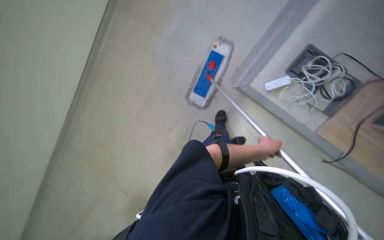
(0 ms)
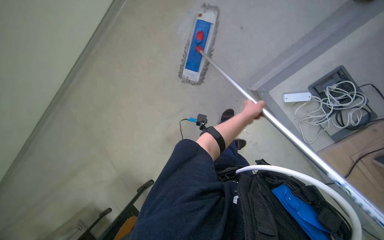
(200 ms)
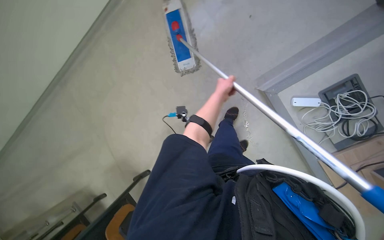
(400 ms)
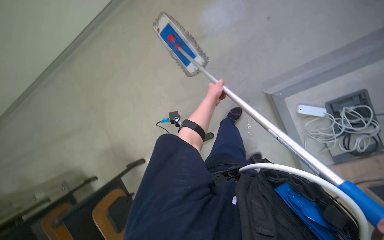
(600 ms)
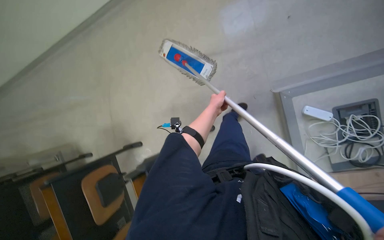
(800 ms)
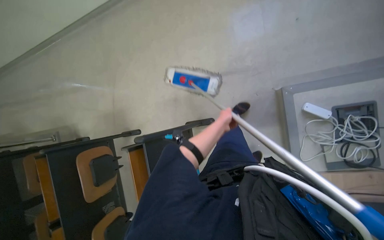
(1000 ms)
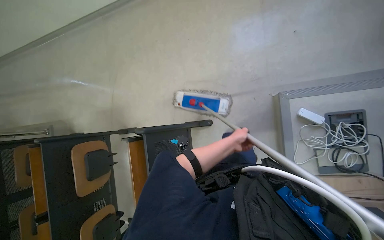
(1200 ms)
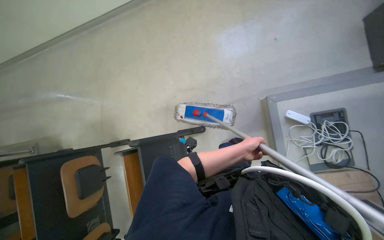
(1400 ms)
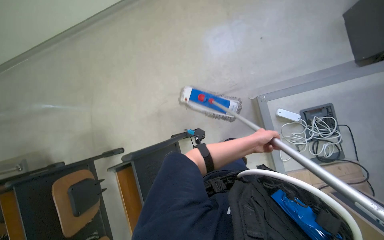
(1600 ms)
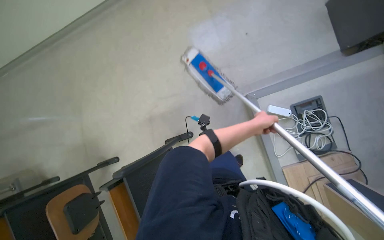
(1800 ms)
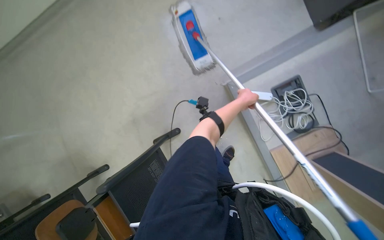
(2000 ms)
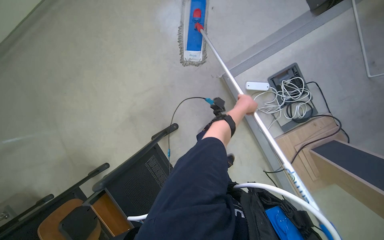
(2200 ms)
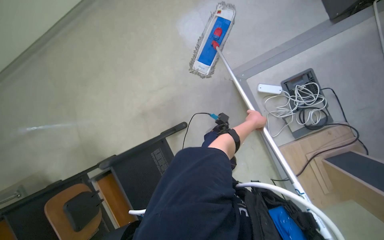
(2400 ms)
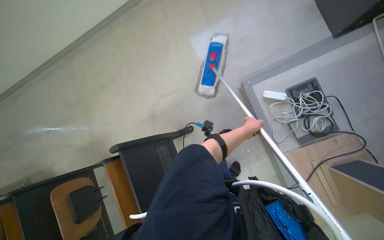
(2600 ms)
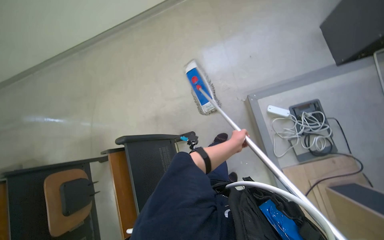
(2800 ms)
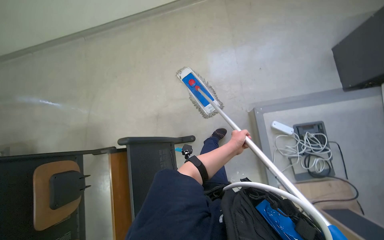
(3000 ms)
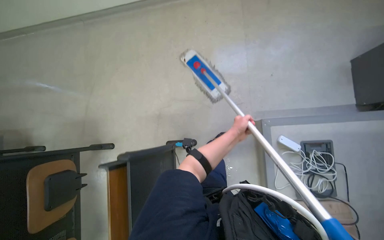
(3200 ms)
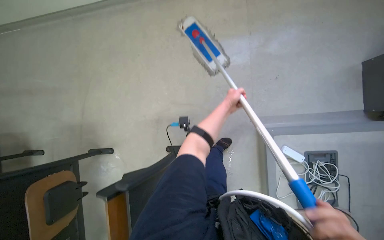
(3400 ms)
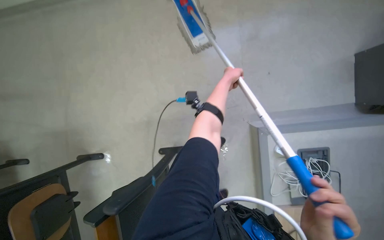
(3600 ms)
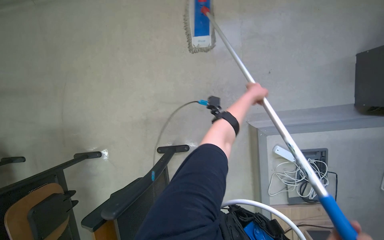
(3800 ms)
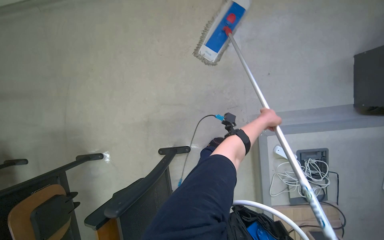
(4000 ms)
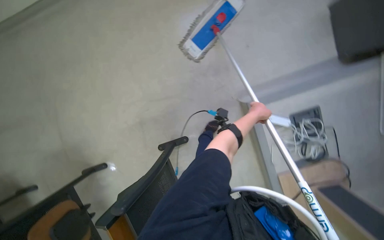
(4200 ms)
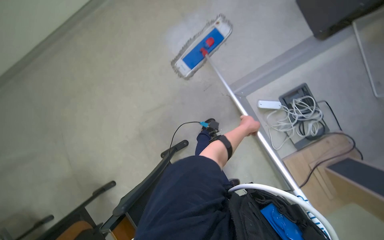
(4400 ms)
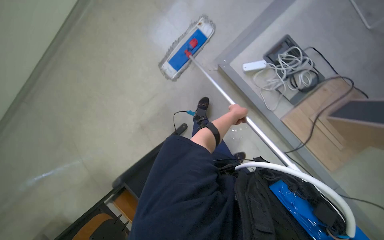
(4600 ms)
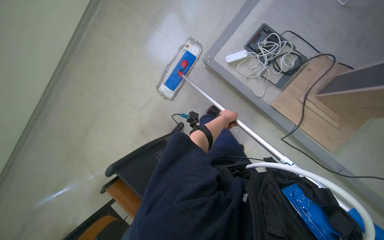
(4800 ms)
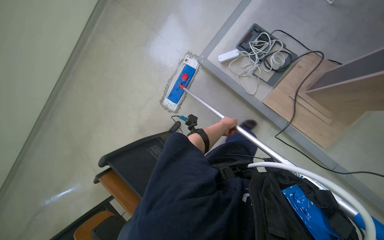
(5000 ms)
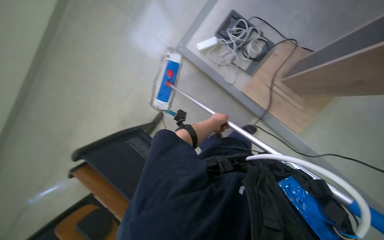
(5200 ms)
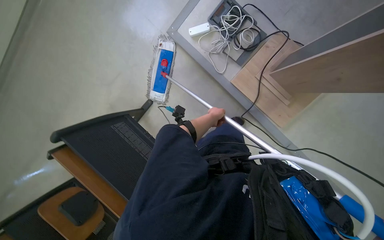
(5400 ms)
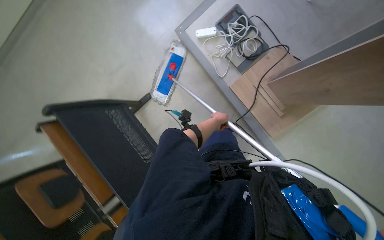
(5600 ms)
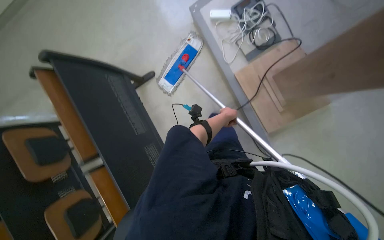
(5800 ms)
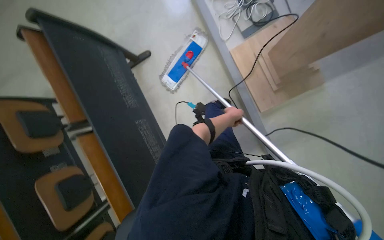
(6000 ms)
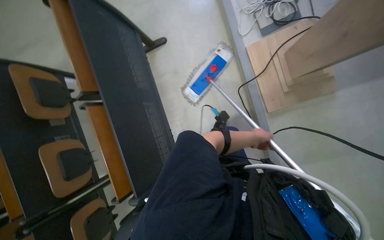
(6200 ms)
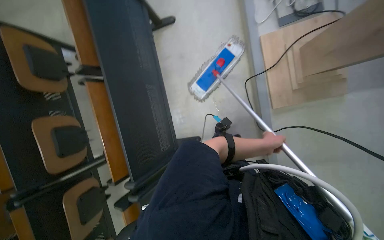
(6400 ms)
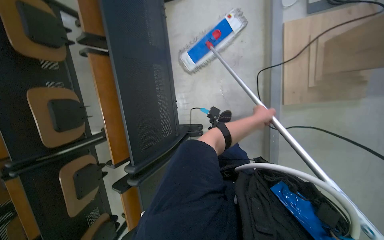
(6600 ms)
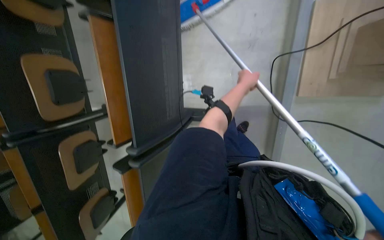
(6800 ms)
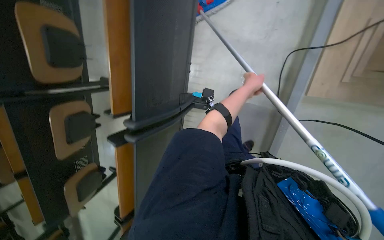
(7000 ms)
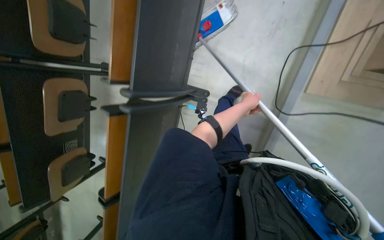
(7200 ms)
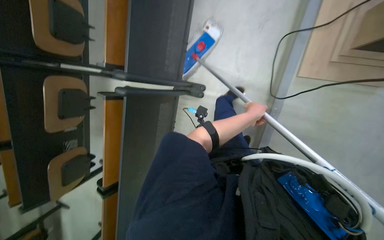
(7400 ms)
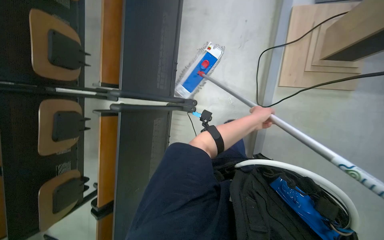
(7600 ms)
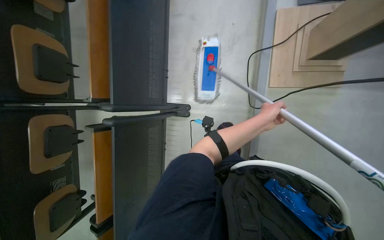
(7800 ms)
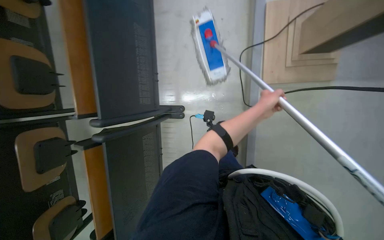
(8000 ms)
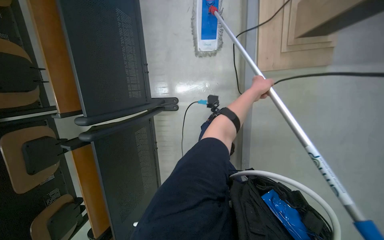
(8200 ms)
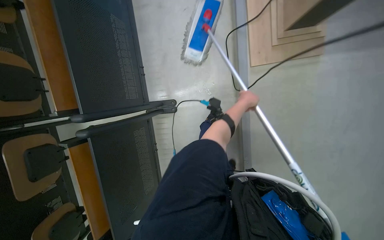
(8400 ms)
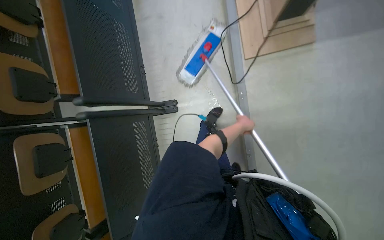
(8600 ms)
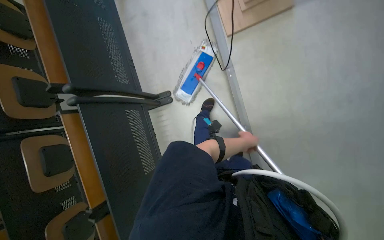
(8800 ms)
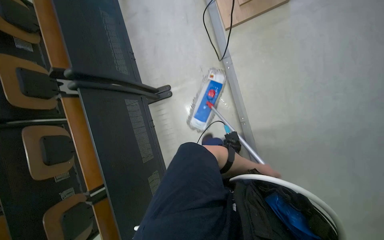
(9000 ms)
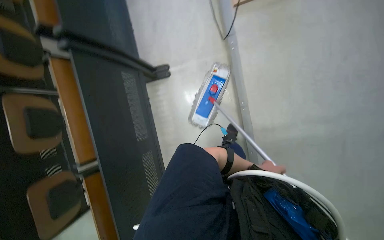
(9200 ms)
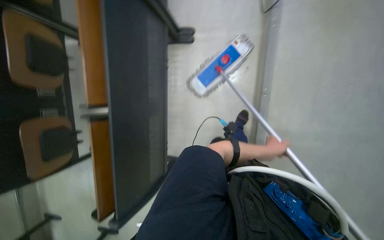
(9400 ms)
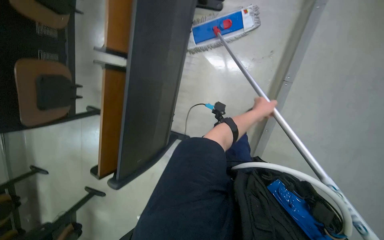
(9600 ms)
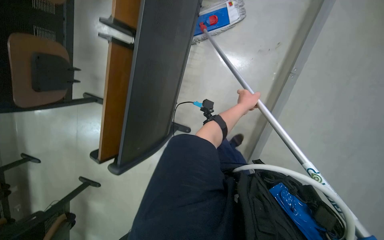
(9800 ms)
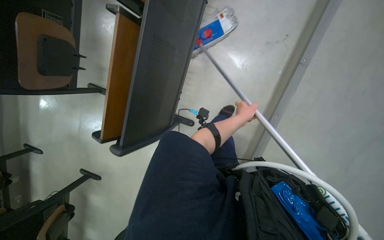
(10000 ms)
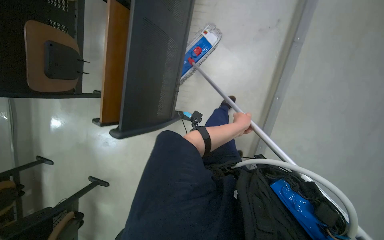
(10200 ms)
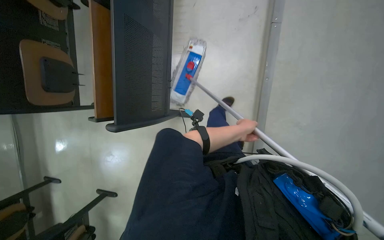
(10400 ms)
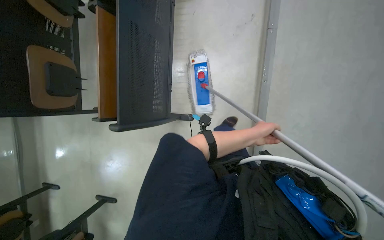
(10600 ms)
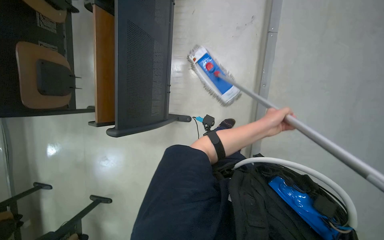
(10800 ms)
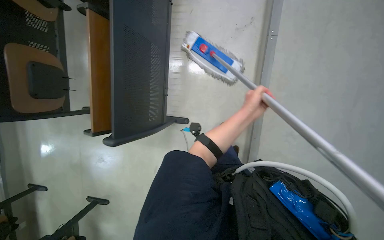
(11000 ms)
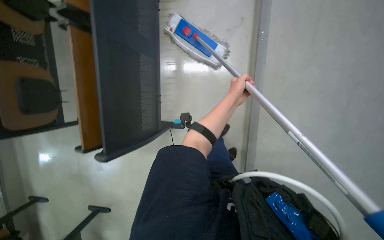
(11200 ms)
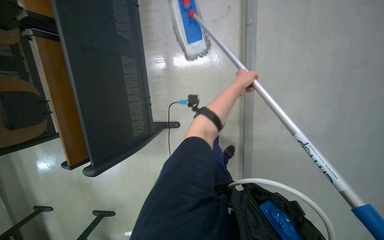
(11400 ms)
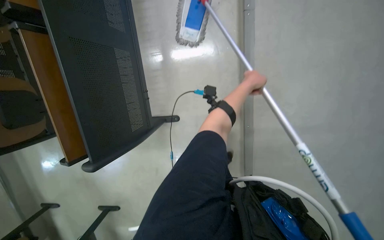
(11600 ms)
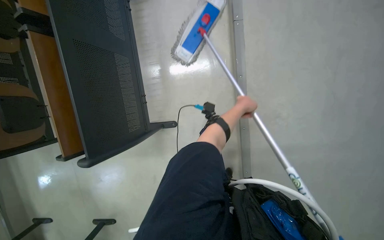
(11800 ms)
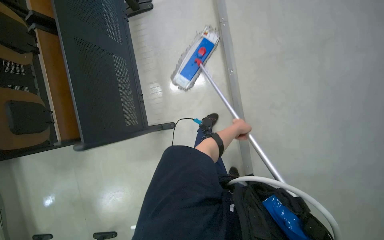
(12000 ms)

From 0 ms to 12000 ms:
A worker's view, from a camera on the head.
Job: wiping surfaces.
The whole recording: Mopping wall. The worker mops the wall with a long-handled mop.
From 0 ms to 1600 ms: Everything in view rotates some 35 degrees clockwise.
From 3000 ms to 4400 ms: The left hand shifts roughly 15 cm to the right, and travels up the picture and back again, about 50 cm each way.
From 4400 ms to 6000 ms: The wearer moves approximately 1 m. The wearer's head swings about 15 degrees to the left.
From 6000 ms to 7600 ms: The scene rotates clockwise by about 35 degrees.
From 7600 ms to 9000 ms: The left hand goes about 50 cm down the picture, farther from the camera and to the right.
From 10400 ms to 12000 ms: The left hand moves farther from the camera, about 10 cm, and travels up the picture and back again, approximately 25 cm each way.

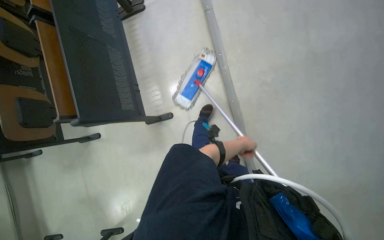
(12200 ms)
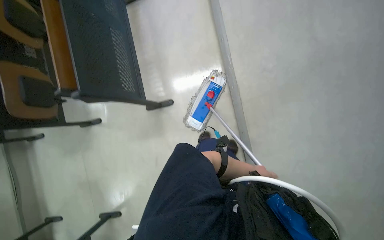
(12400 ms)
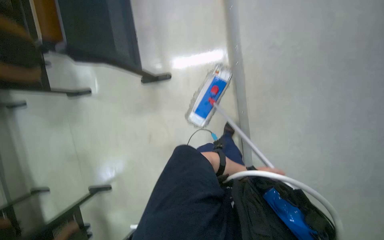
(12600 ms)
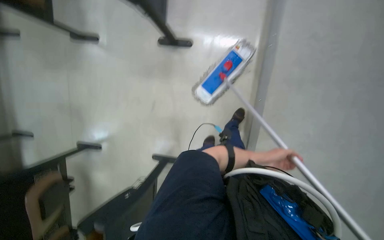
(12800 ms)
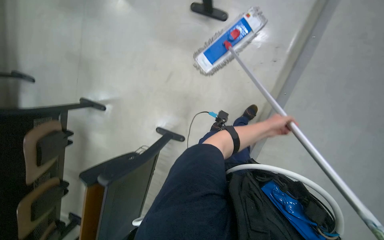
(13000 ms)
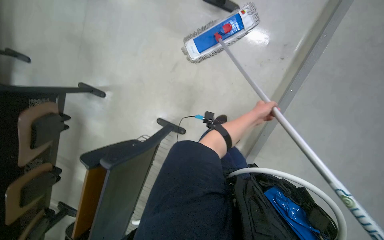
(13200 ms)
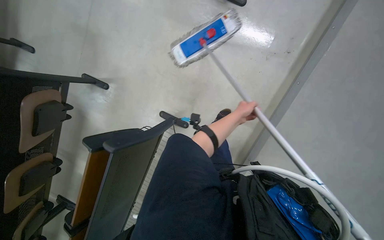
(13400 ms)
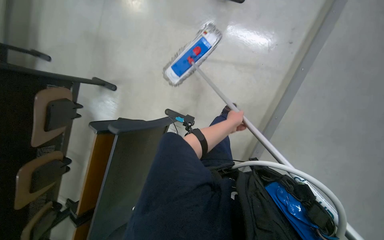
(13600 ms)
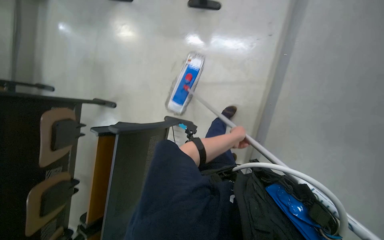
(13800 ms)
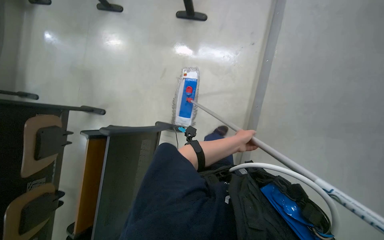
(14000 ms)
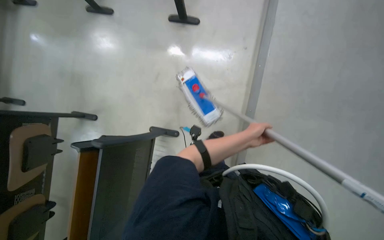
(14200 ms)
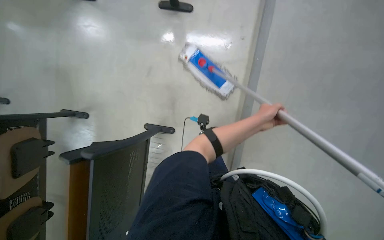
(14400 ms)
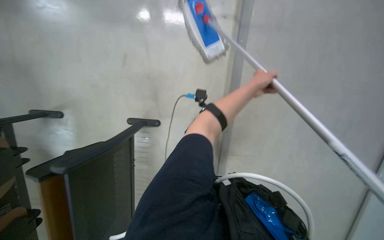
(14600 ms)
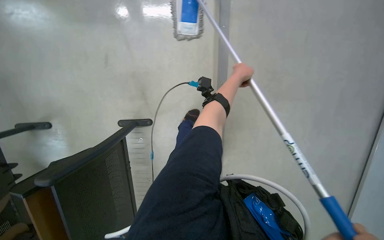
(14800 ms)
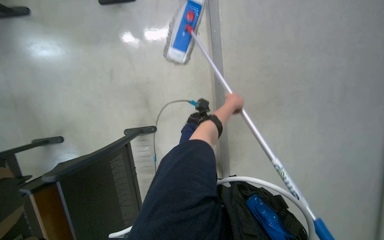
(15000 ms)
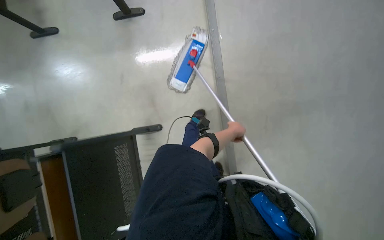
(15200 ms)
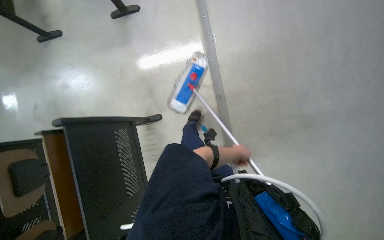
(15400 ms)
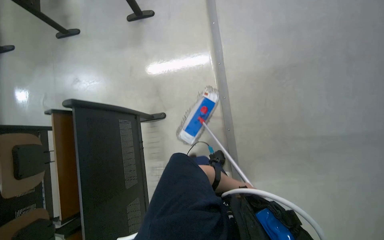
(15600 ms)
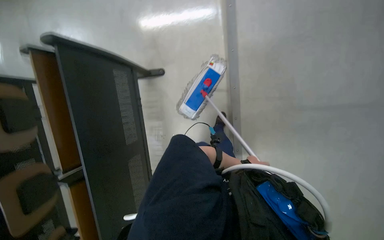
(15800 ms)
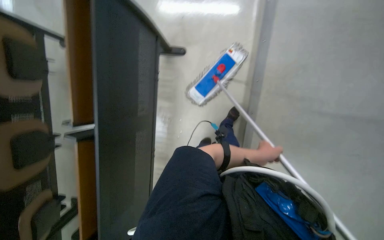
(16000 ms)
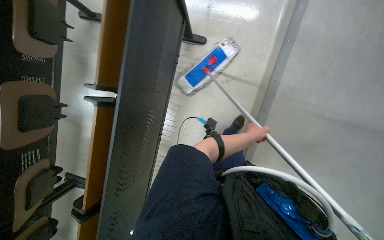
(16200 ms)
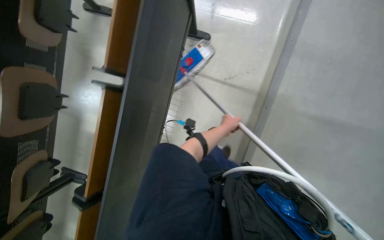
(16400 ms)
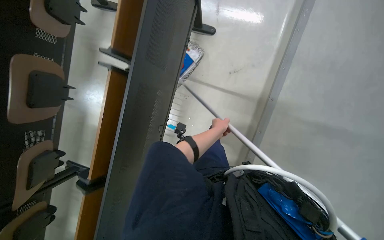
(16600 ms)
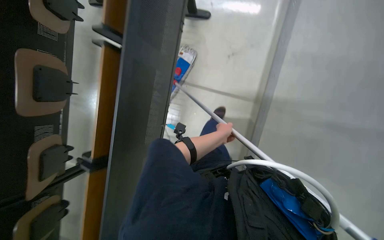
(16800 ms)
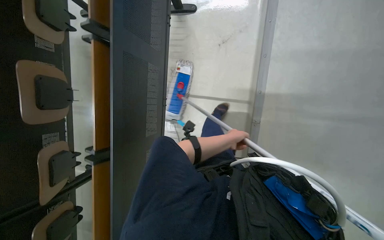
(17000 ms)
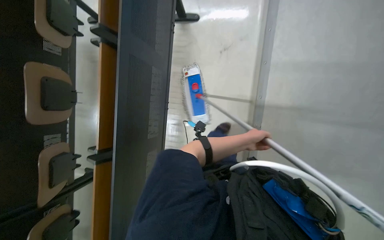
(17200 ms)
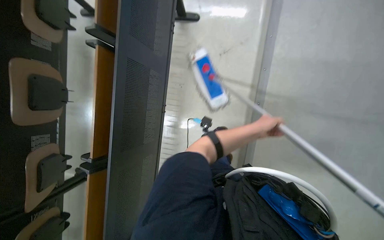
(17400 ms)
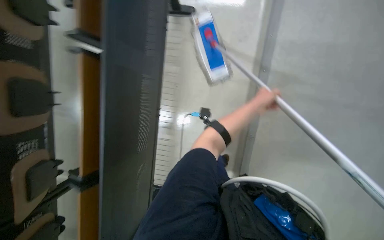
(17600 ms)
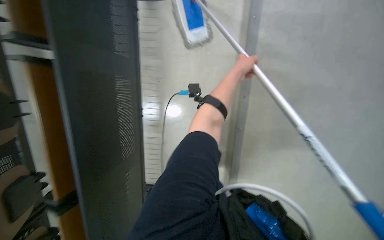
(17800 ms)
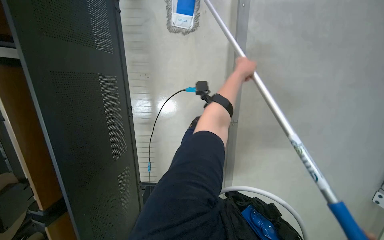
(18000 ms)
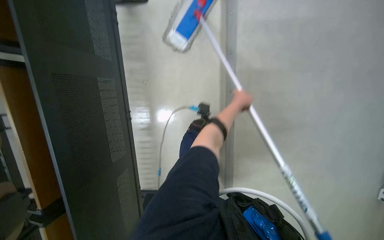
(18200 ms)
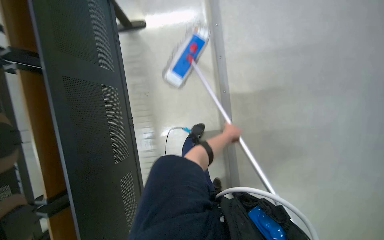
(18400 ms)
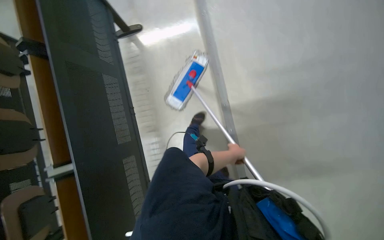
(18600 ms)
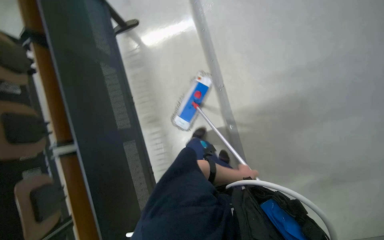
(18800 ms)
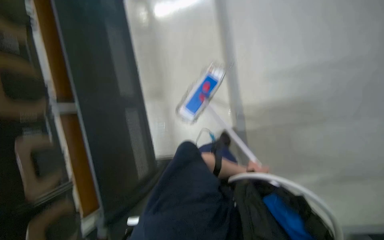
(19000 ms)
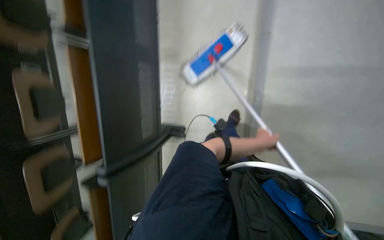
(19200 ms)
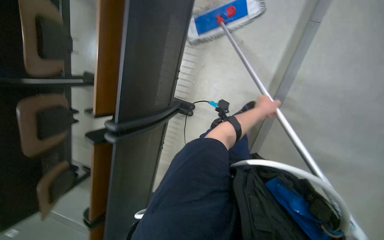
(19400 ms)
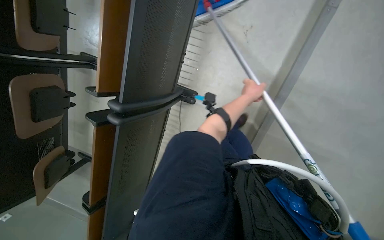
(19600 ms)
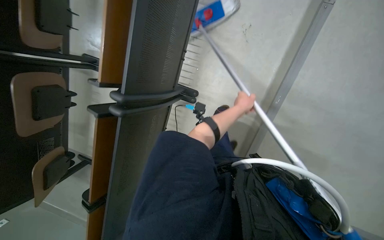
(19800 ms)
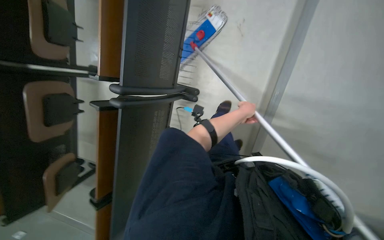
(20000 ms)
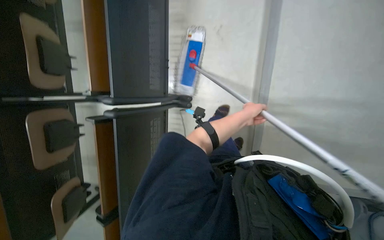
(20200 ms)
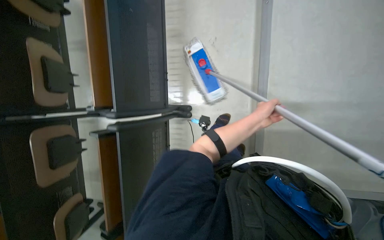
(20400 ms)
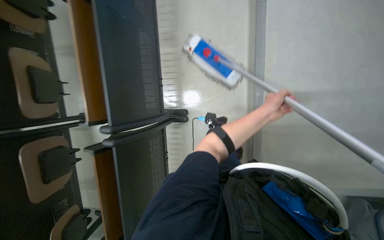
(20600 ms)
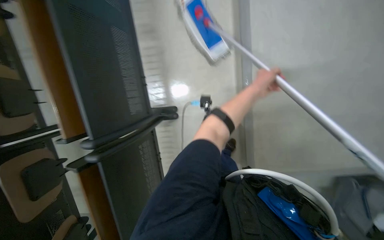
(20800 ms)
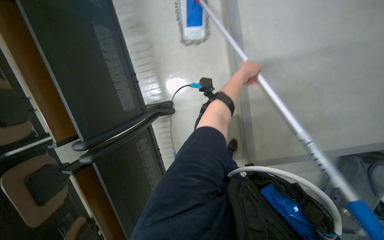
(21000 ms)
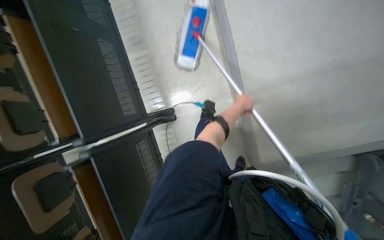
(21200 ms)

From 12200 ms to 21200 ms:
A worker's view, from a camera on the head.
Job: wiping surfaces.
The whole recording: Mopping wall. The worker mops the wall with a long-handled mop.
From 12200 ms to 13800 ms: The view tilts some 20 degrees downward. Everything in view rotates about 40 degrees clockwise.
From 13800 ms to 15200 ms: The left hand travels up the picture and back again, roughly 20 cm each way.
From 18200 ms to 19800 ms: The camera travels approximately 50 cm. The wearer looks approximately 15 degrees further downward. The scene rotates clockwise by approximately 30 degrees.
From 19800 ms to 21200 ms: The wearer looks roughly 15 degrees further upward. The scene turns roughly 30 degrees counterclockwise in the picture.
